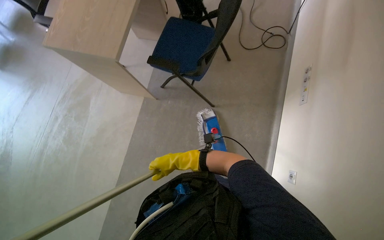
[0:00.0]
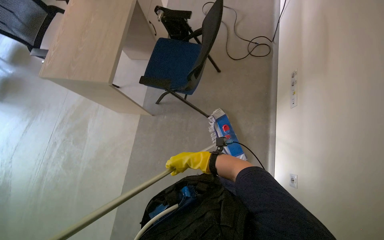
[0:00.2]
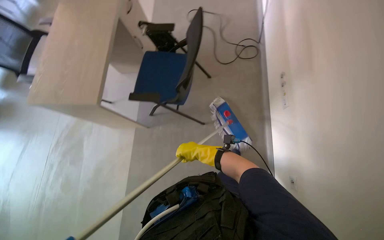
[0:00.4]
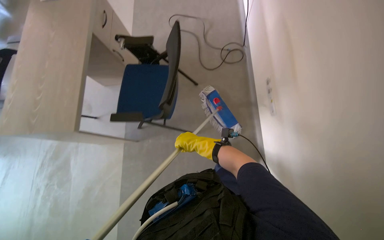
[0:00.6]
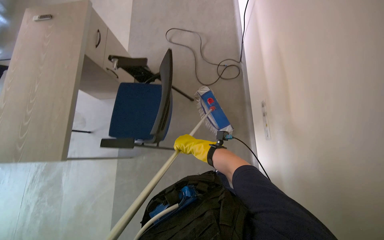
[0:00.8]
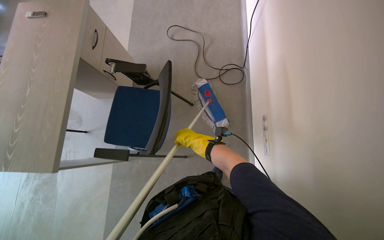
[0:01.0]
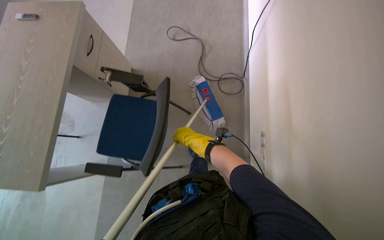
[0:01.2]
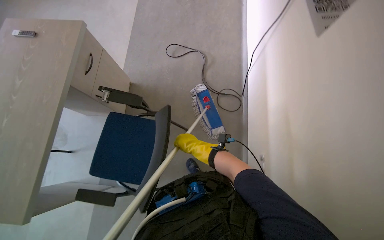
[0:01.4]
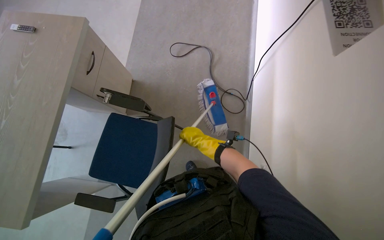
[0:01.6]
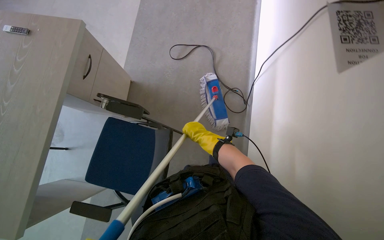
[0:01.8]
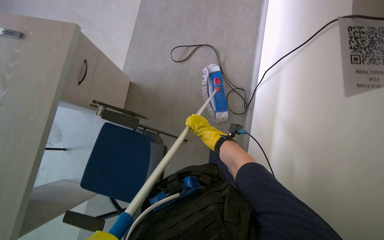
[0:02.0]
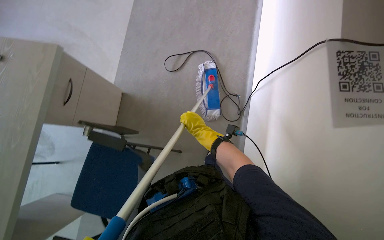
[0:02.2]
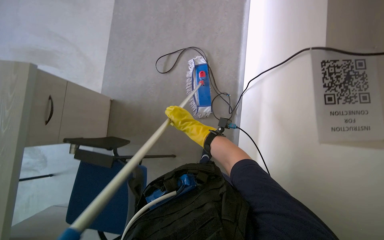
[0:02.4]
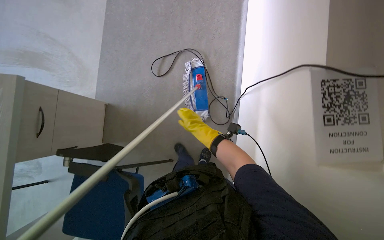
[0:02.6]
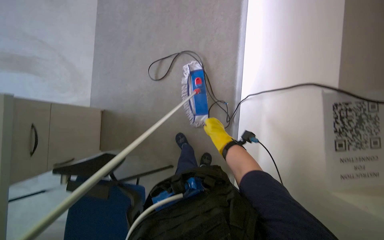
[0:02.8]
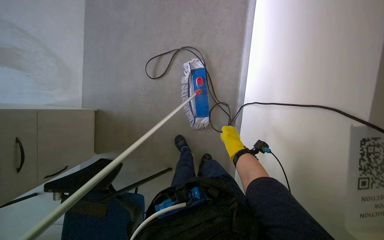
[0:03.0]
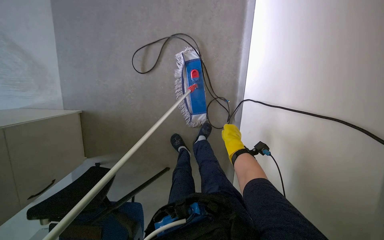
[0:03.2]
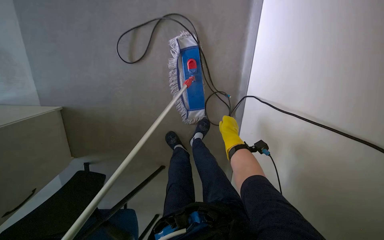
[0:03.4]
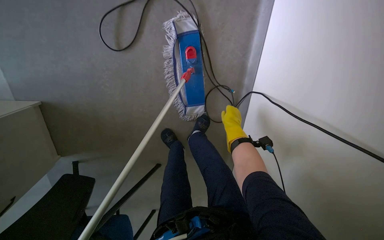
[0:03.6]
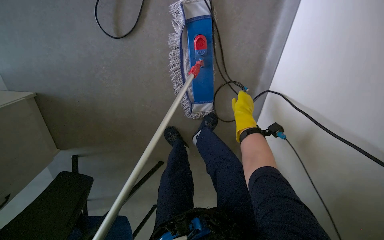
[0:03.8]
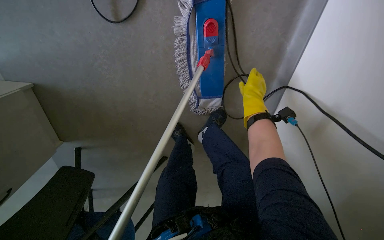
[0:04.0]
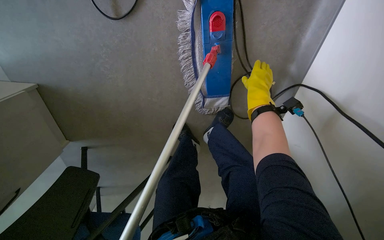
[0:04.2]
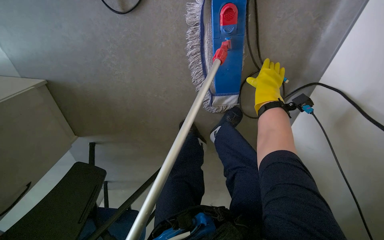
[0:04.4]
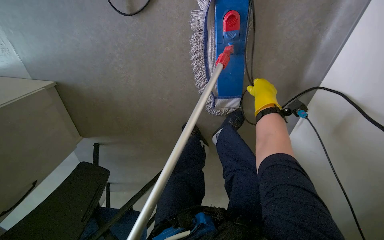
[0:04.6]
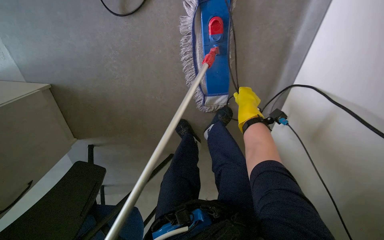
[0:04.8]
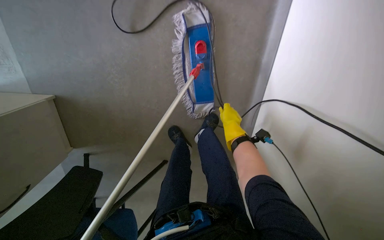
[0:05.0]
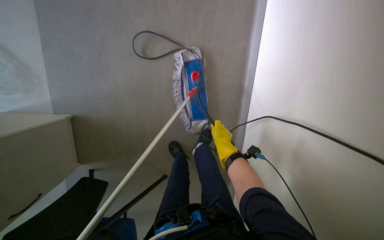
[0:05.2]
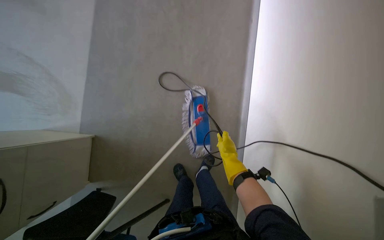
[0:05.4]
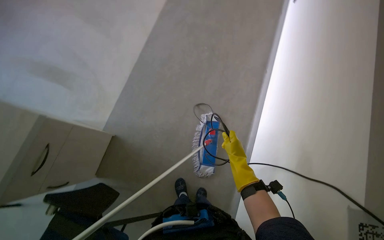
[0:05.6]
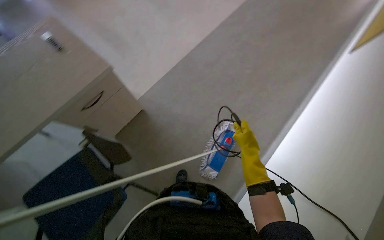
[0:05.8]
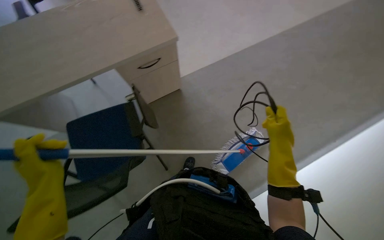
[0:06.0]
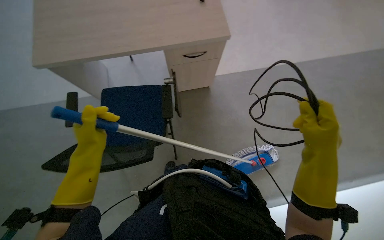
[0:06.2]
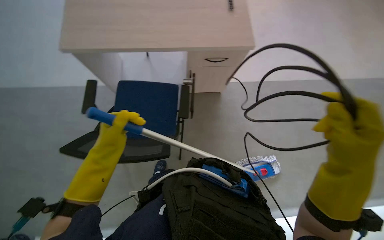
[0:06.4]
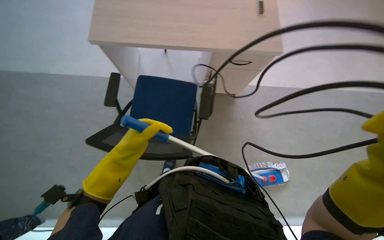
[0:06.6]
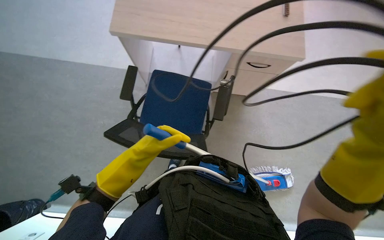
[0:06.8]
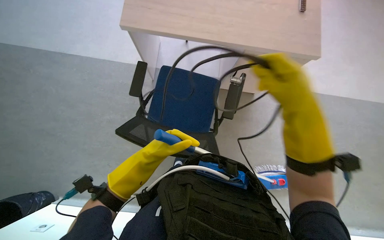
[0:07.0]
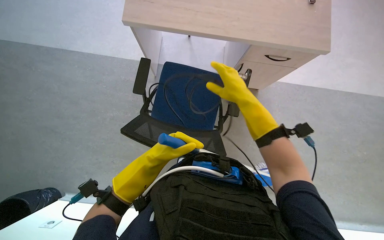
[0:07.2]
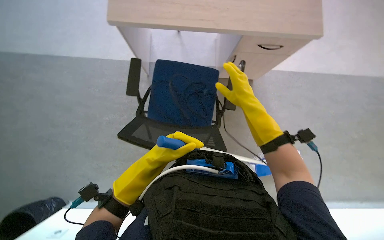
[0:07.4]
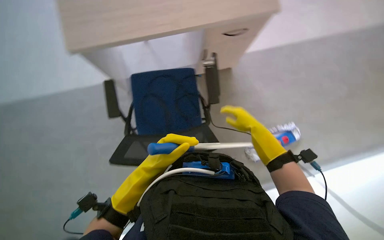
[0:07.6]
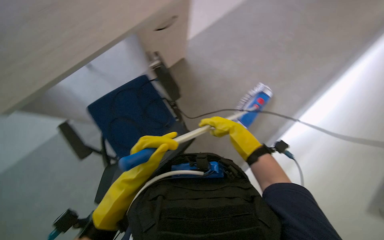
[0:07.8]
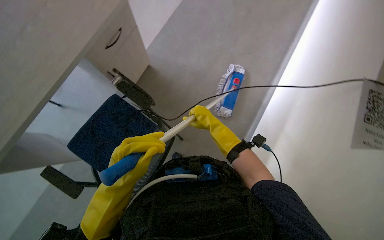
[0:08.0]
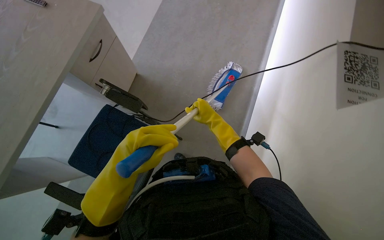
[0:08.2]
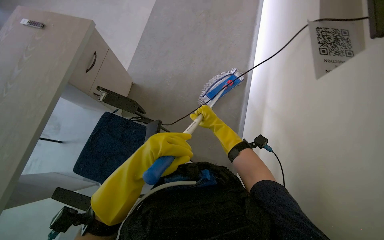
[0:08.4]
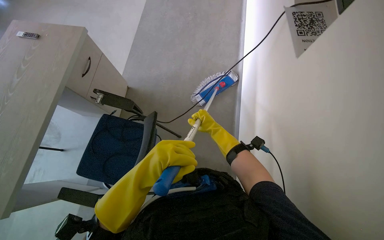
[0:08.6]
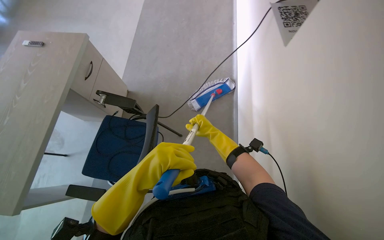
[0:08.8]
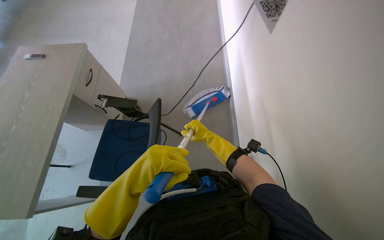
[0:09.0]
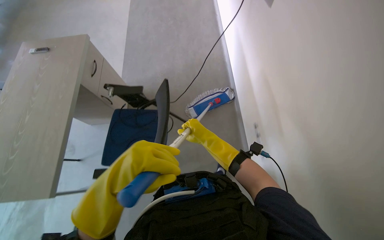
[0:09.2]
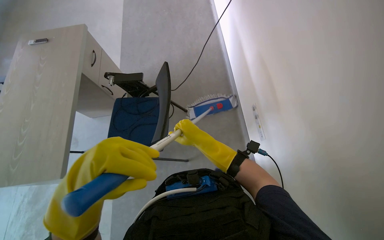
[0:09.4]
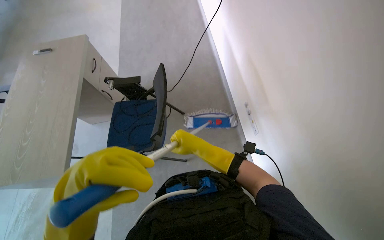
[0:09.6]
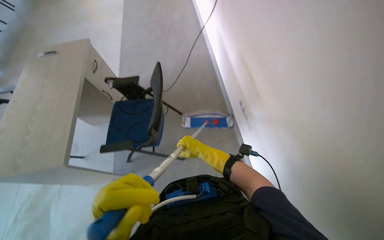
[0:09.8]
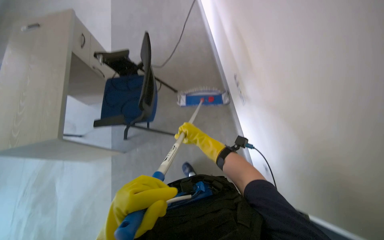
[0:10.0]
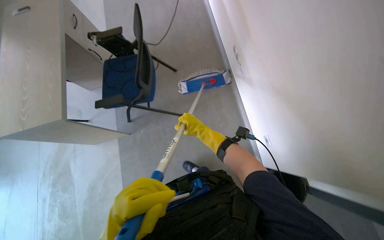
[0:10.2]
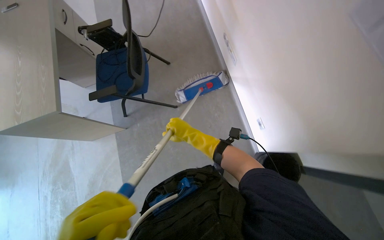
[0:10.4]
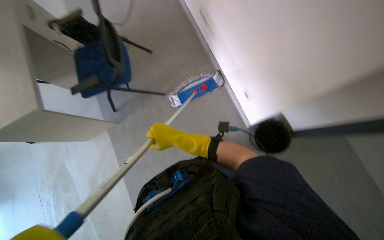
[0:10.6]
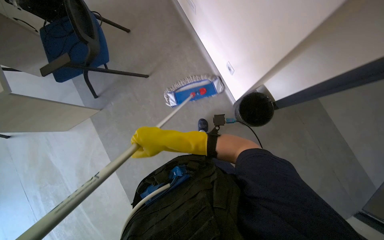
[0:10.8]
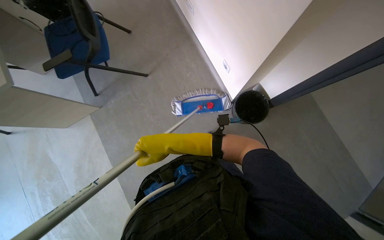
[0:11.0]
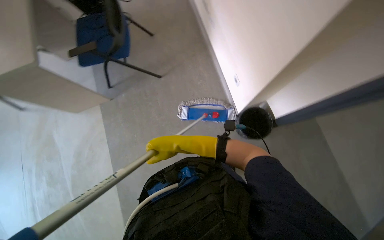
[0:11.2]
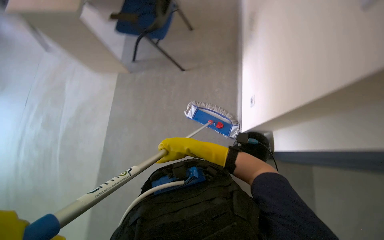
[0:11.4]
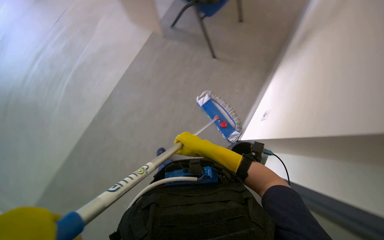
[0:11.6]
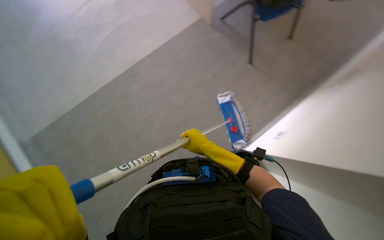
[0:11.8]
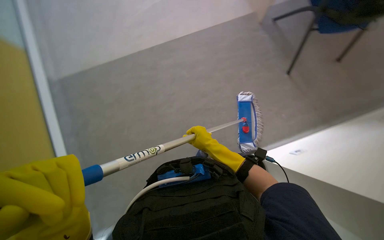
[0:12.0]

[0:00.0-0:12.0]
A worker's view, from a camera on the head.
Job: mopping floor.
The whole recording: Mopping floor. The worker mops the floor with a long-handled mop.
0:00.0 to 0:01.6: The wearer moves about 60 cm.
0:01.6 to 0:03.0: The camera travels roughly 70 cm. The view tips downward by about 15 degrees.
0:03.0 to 0:04.4: The head travels about 70 cm. The wearer looks some 30 degrees further downward.
0:04.4 to 0:06.0: The head travels about 1 m. The wearer looks approximately 50 degrees further upward. Everything in view rotates approximately 55 degrees clockwise.
0:07.6 to 0:09.0: The head travels roughly 40 cm. Everything in view rotates some 55 degrees counterclockwise.
0:09.0 to 0:10.4: The camera is carried roughly 70 cm.

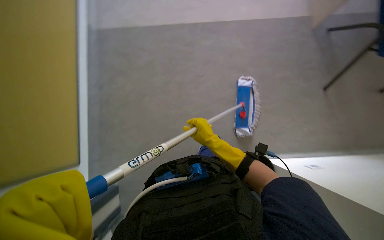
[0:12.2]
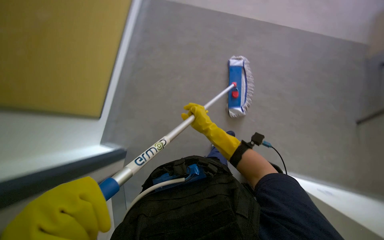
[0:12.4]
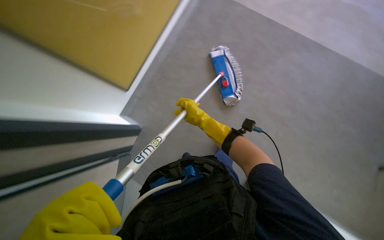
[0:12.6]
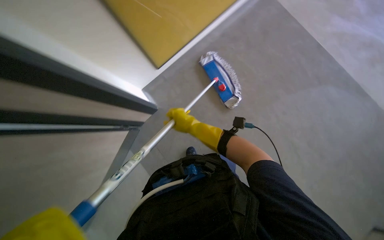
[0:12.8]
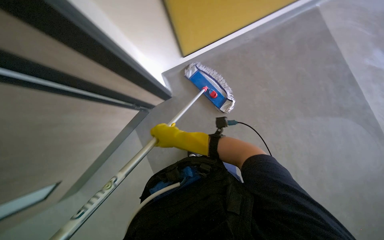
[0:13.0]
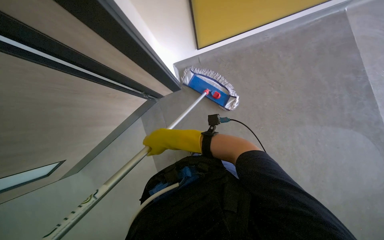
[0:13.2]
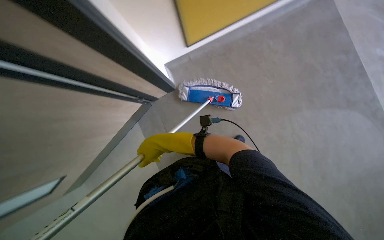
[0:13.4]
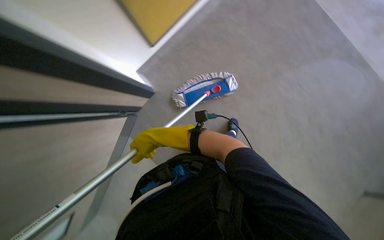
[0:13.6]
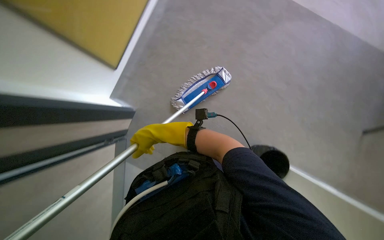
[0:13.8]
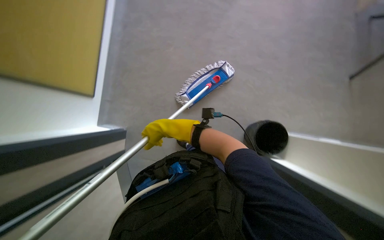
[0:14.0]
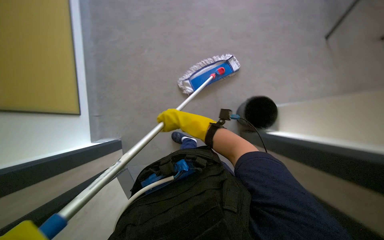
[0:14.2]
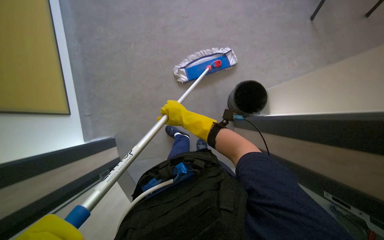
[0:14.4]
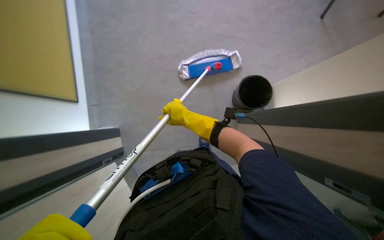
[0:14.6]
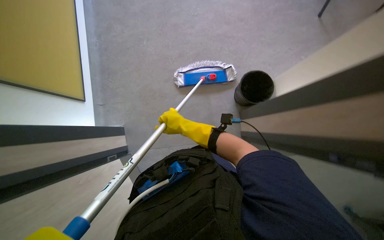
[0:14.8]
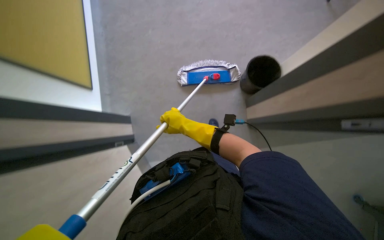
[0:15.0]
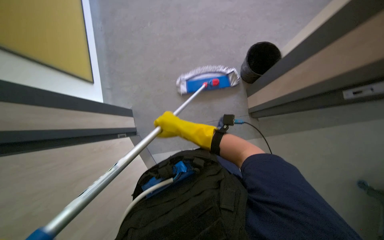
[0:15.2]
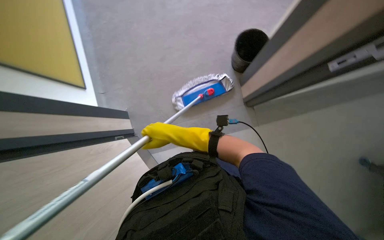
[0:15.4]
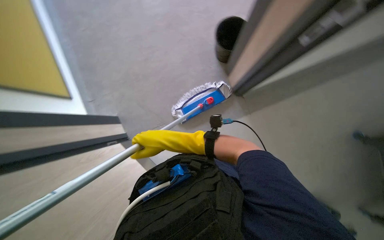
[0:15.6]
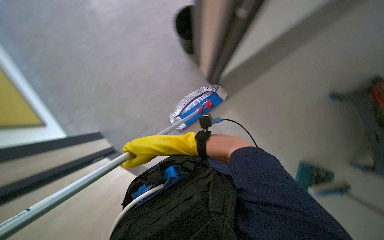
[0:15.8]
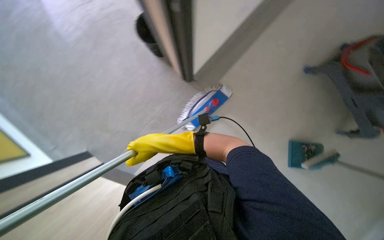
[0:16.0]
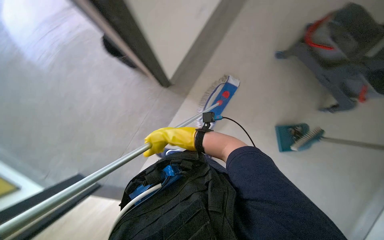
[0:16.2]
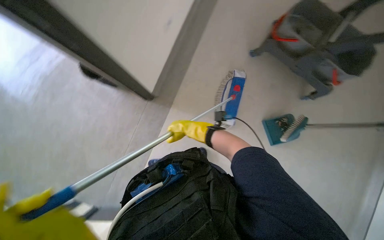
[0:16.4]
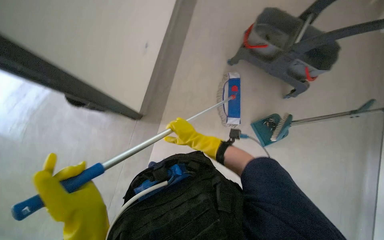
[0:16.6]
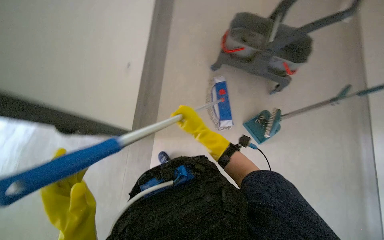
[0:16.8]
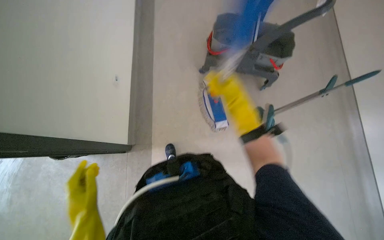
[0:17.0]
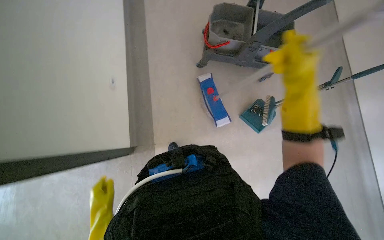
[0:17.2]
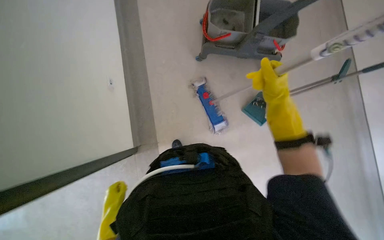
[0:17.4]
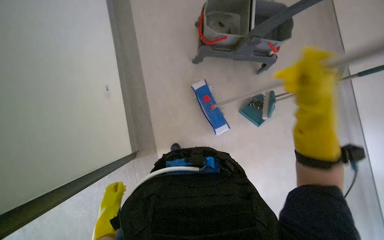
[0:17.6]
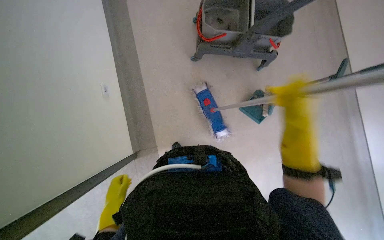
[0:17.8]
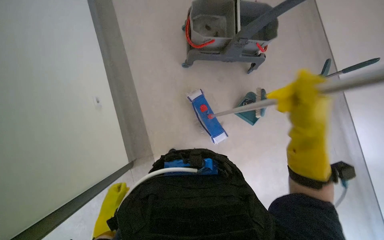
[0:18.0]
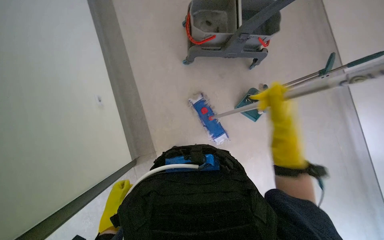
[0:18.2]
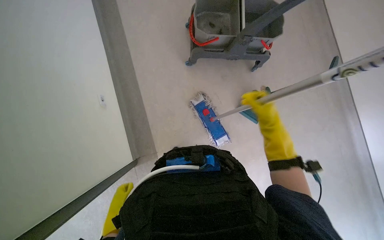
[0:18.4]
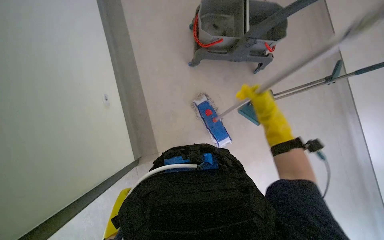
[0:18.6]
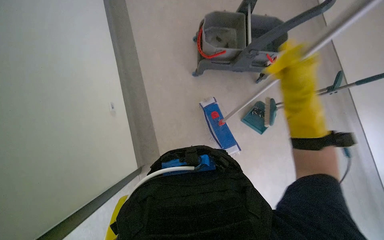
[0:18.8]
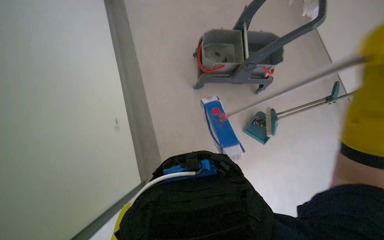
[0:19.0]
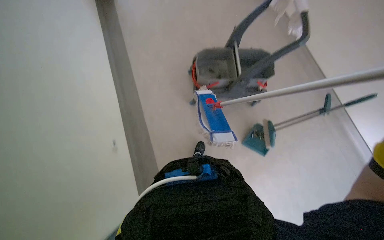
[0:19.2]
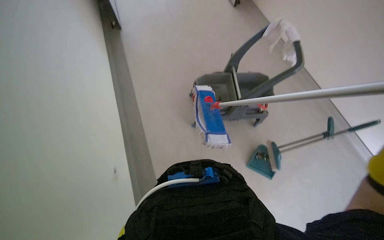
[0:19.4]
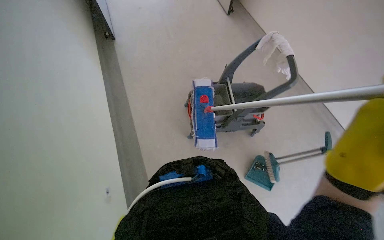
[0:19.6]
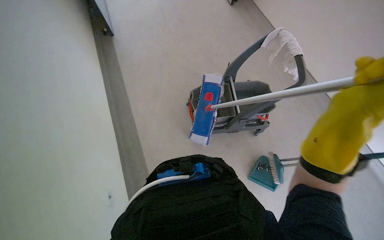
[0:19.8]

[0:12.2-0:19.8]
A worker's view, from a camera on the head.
Job: mopping floor.
The whole recording: Mopping floor. The worker mops the floor with a long-handled mop.
0:12.2 to 0:13.8: The head rotates approximately 25 degrees to the right. The camera pitches downward, by approximately 20 degrees.
0:13.8 to 0:15.2: The view tips downward by about 15 degrees. The right hand heads to the right, covering about 10 cm.
0:15.2 to 0:16.8: The view tilts about 15 degrees upward. The scene rotates counterclockwise by roughly 25 degrees. The right hand shifts approximately 25 cm to the right.
0:16.8 to 0:18.2: The right hand shifts roughly 20 cm to the right and nearer to the camera.
0:18.2 to 0:19.8: The view tilts roughly 30 degrees upward.
